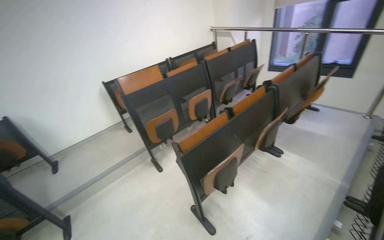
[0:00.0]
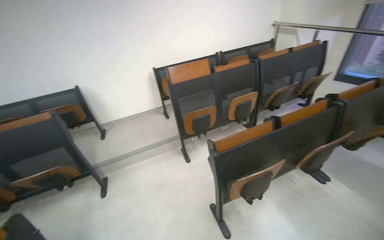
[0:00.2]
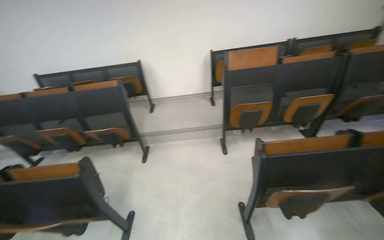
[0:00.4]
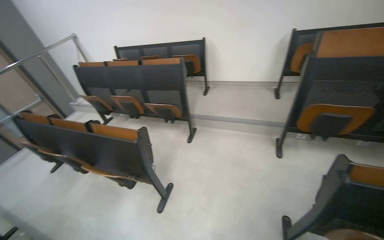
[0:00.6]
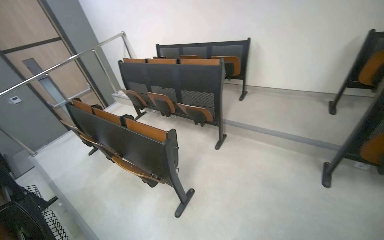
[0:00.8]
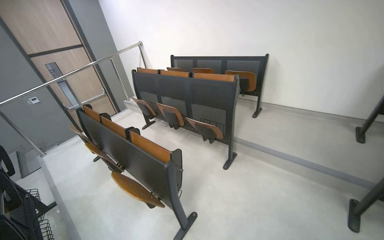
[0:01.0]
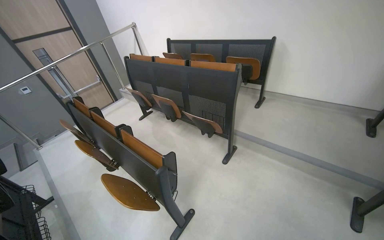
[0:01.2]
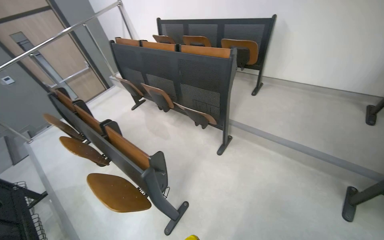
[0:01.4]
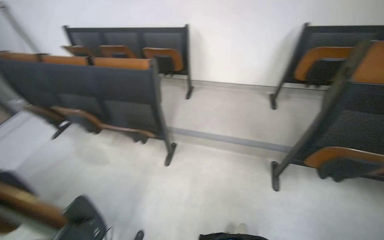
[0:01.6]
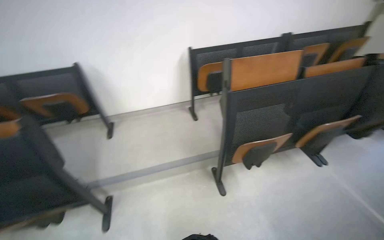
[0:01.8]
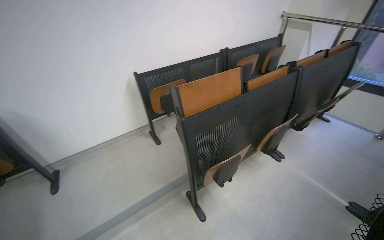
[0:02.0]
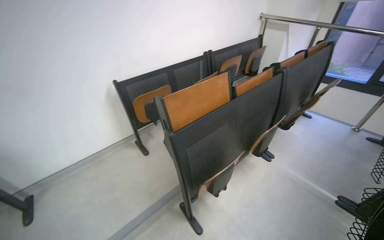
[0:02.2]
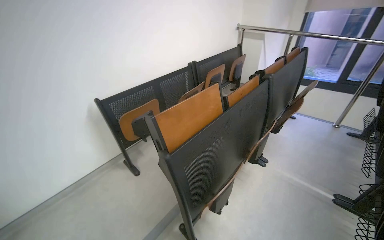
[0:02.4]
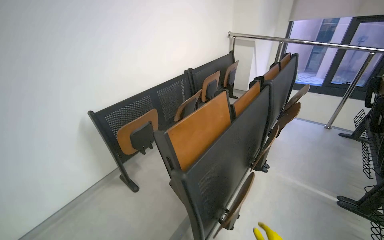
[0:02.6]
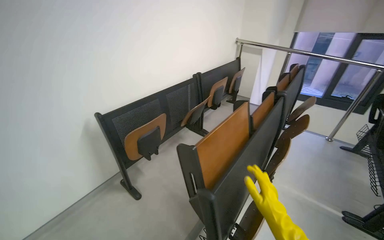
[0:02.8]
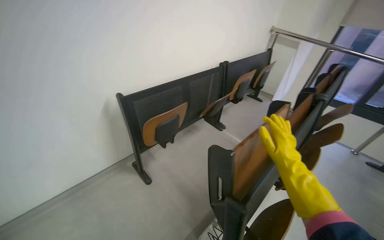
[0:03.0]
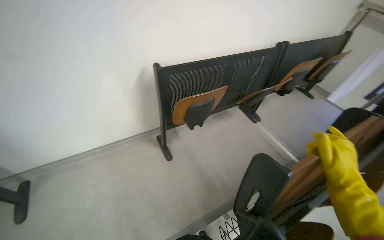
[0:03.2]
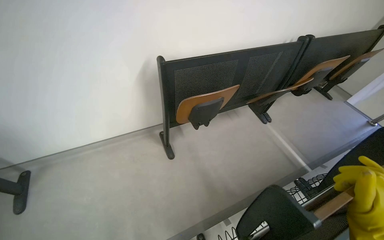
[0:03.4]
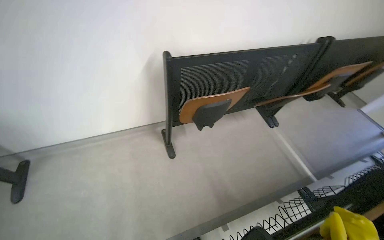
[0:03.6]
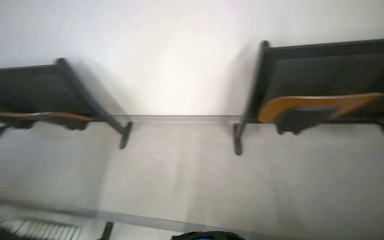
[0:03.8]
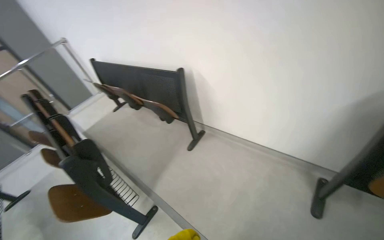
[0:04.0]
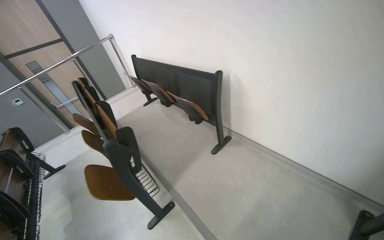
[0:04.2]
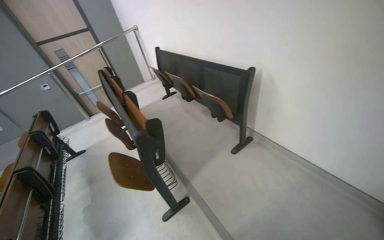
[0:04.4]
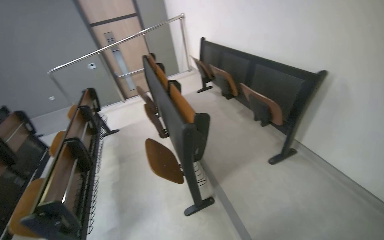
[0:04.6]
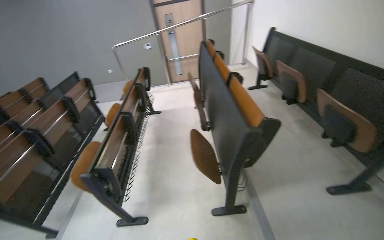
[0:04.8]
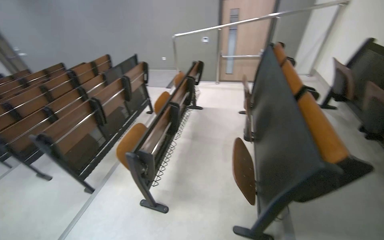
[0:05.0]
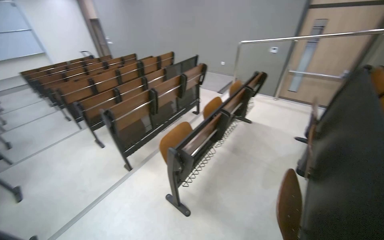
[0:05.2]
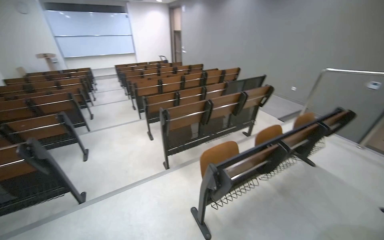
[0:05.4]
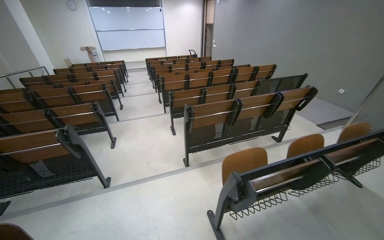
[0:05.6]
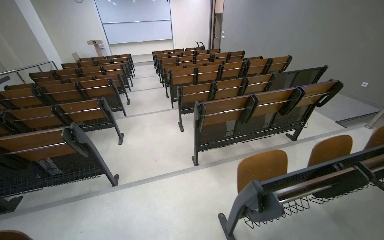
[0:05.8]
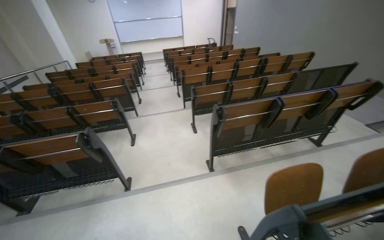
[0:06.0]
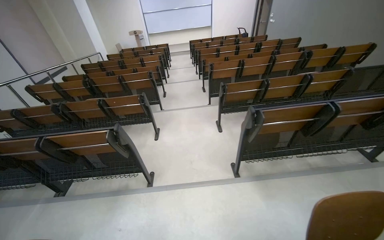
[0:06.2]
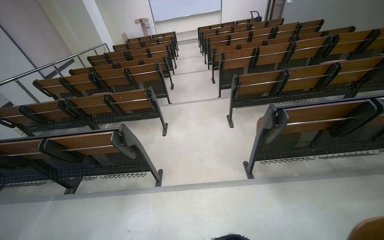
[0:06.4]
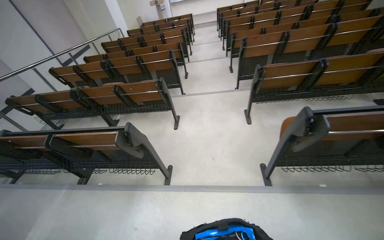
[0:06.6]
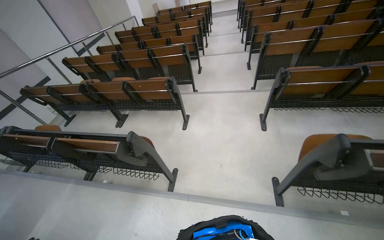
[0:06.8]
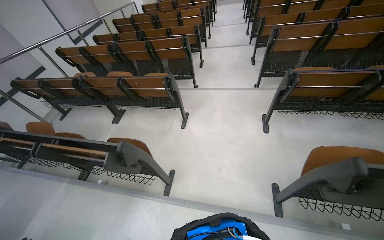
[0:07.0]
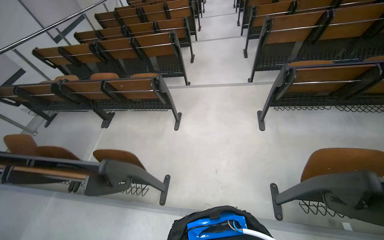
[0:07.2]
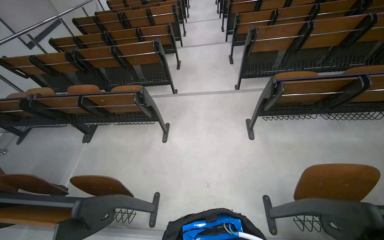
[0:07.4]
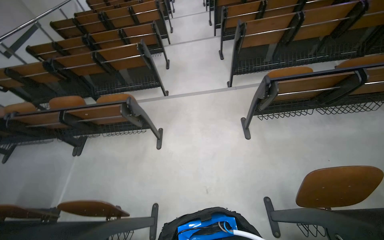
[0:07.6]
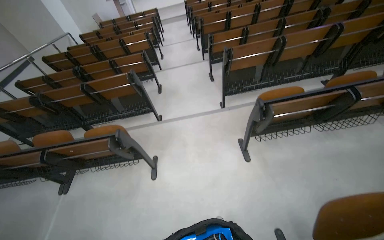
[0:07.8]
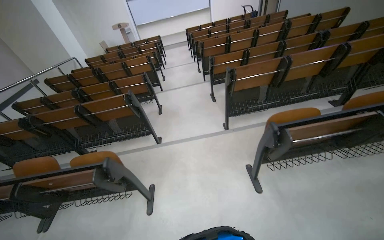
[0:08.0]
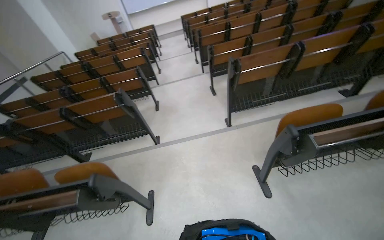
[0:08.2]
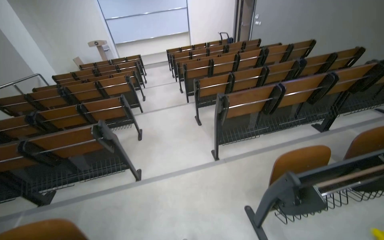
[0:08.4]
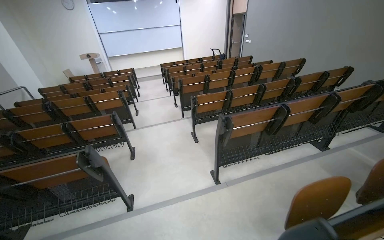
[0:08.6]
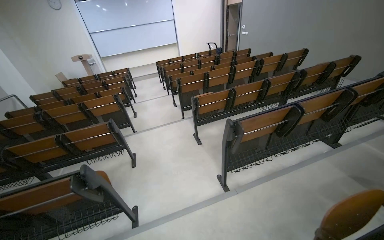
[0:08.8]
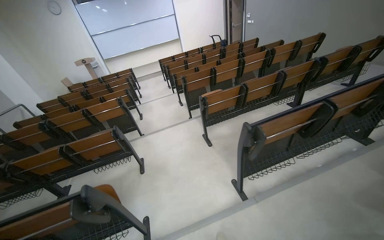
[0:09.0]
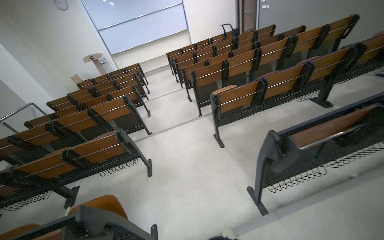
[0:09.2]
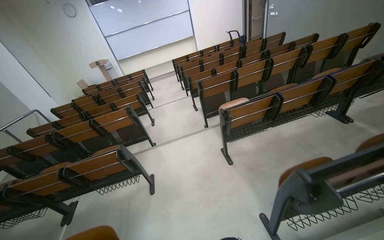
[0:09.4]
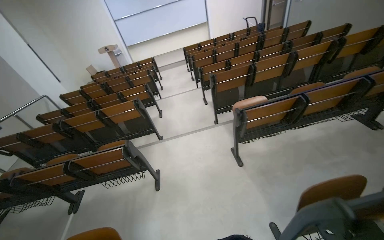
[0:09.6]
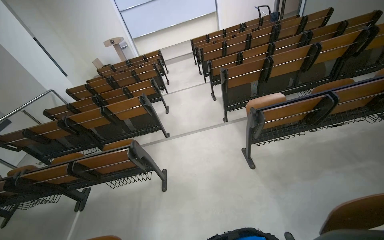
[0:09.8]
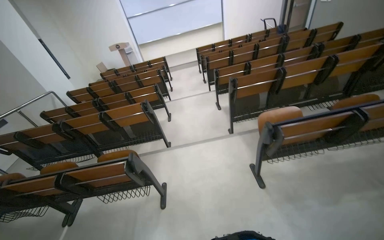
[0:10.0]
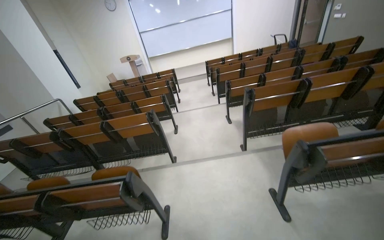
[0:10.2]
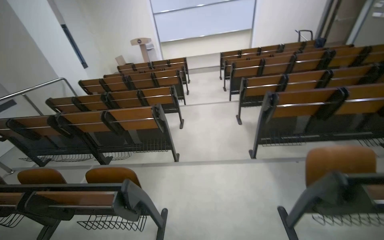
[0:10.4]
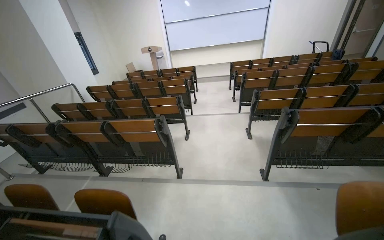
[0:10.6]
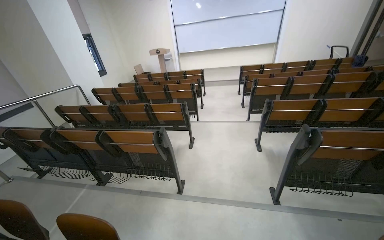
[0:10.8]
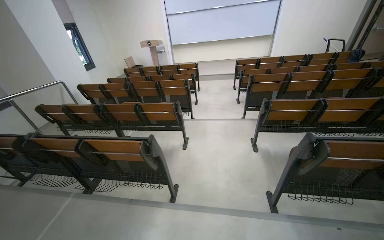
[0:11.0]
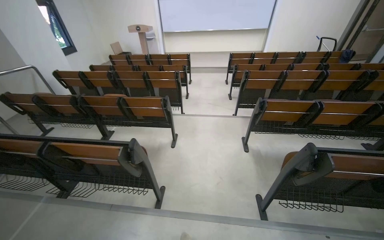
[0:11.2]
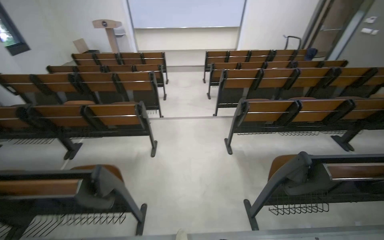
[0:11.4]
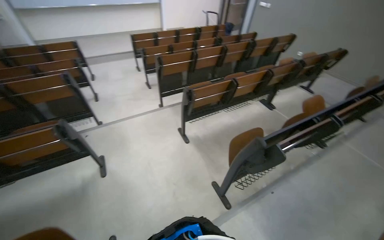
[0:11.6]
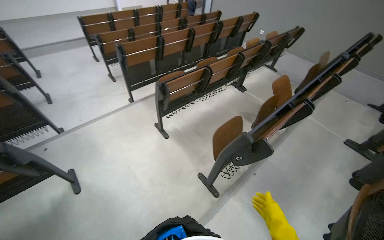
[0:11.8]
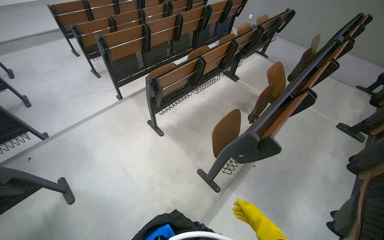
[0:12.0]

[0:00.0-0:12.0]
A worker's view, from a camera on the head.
Job: organizing items.
The whole recording: Folding up lecture hall desks. The worker folds up the desks of the lecture hall seats and picks up items from the floor.
0:00.0 to 0:01.6: The head travels roughly 70 cm. The wearer looks about 55 degrees further to the left. The camera pitches downward, by roughly 20 degrees.
0:01.6 to 0:03.0: The camera travels approximately 90 cm. The head turns to the right by roughly 60 degrees. The wearer looks roughly 15 degrees further upward.
0:03.0 to 0:04.4: The wearer looks some 100 degrees further to the left.
0:04.4 to 0:06.0: The wearer moves about 60 cm. The head rotates about 85 degrees to the left.
0:06.0 to 0:07.6: The head travels some 1 m. The view tips downward by approximately 20 degrees.
0:07.6 to 0:09.0: The camera is carried roughly 1 m. The wearer looks approximately 20 degrees further upward.
0:09.0 to 0:10.4: The camera is carried approximately 1 m. The wearer's head swings roughly 20 degrees to the left.
0:10.4 to 0:12.0: The head travels about 1.5 m. The wearer's head swings some 50 degrees to the right. The wearer looks some 20 degrees further downward.

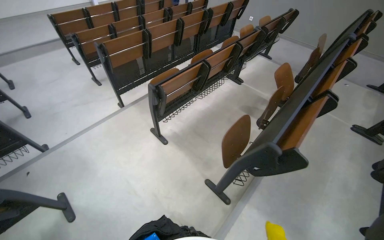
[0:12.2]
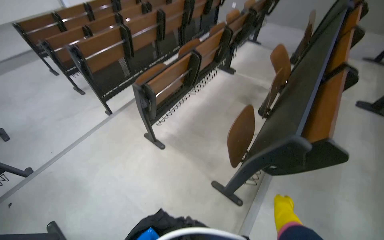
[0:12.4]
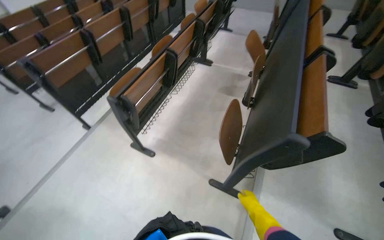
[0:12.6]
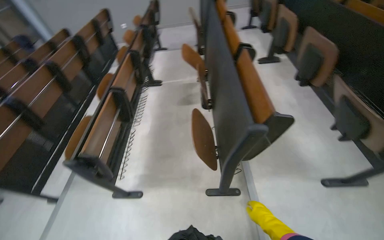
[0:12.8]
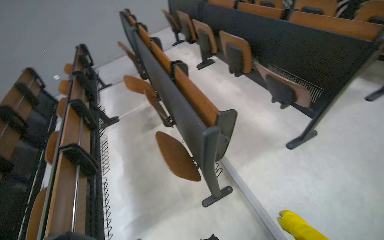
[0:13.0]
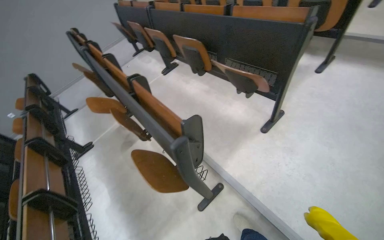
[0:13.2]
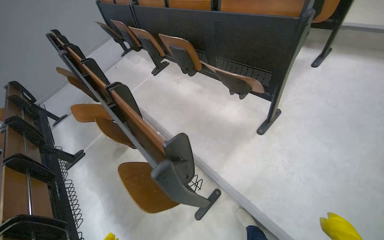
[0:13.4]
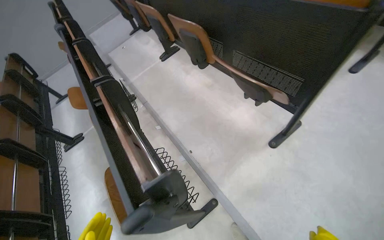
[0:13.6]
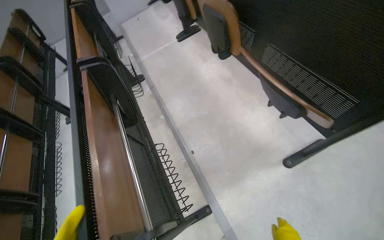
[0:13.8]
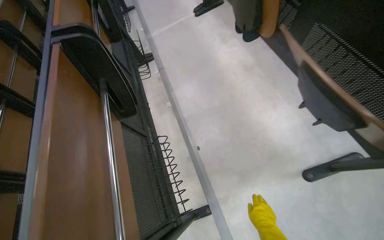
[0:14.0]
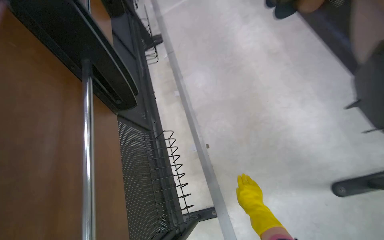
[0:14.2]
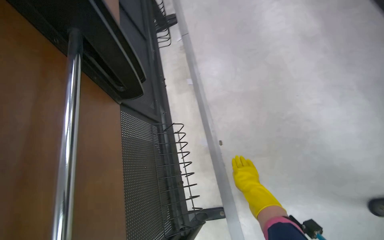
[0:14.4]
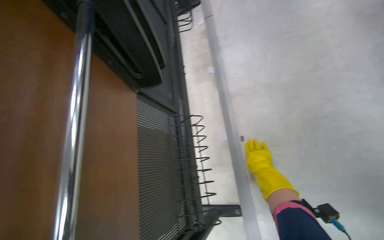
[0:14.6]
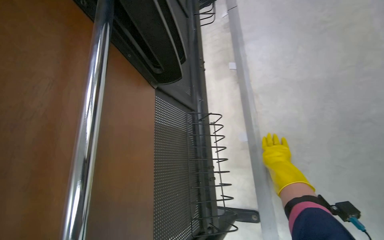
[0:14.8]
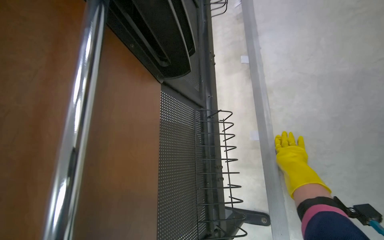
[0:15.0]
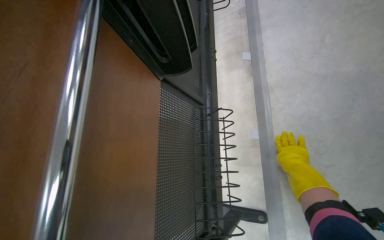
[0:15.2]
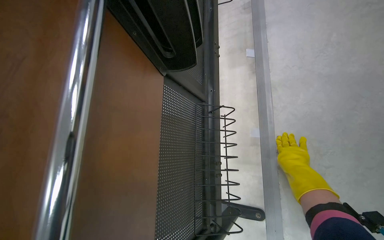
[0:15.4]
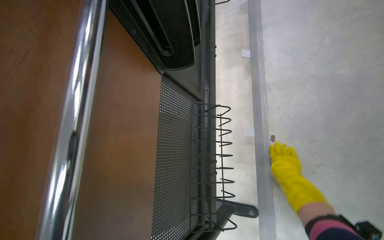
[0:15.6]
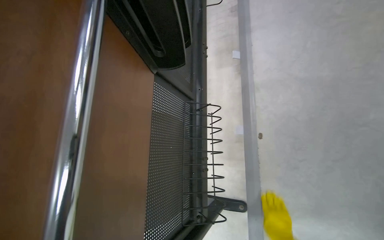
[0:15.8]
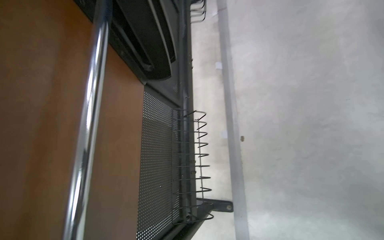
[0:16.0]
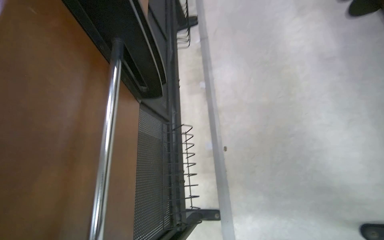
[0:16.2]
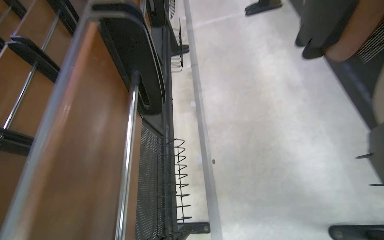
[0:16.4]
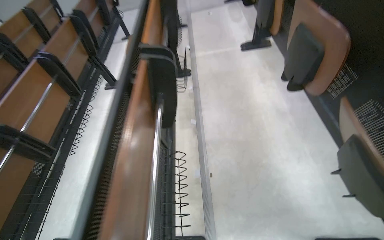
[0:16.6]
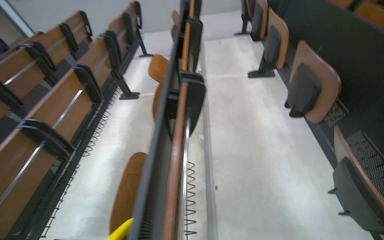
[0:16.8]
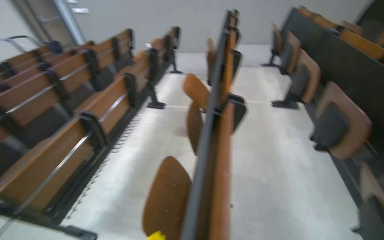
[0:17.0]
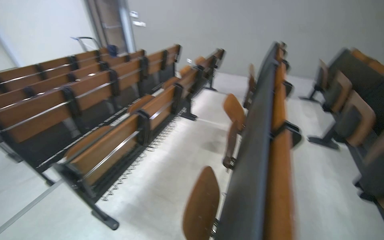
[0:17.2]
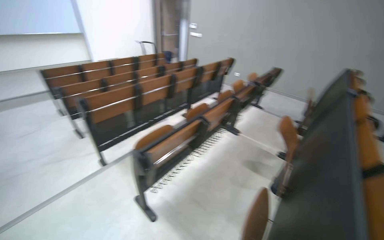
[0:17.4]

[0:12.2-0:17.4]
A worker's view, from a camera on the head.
Job: organizing items.
The whole recording: Folding up lecture hall desks. The worker folds up the desks of the lecture hall seats and picks up items from the floor.
0:12.2 to 0:14.0: The wearer moves roughly 80 cm. The head rotates roughly 65 degrees to the right.
0:14.0 to 0:15.6: The wearer's head swings about 25 degrees to the left. The camera pitches downward, by approximately 20 degrees.
0:15.6 to 0:17.4: The head travels about 1 m. The wearer looks roughly 45 degrees further upward. Everything in view rotates approximately 40 degrees clockwise.

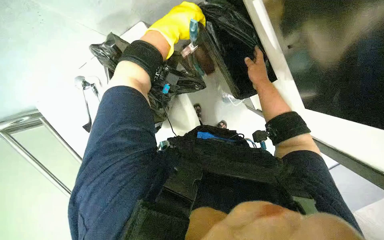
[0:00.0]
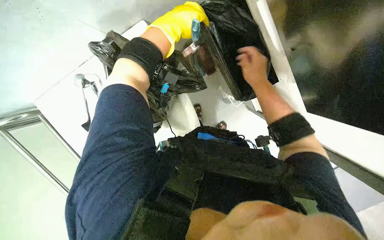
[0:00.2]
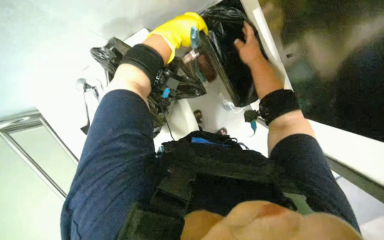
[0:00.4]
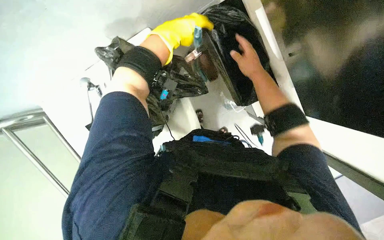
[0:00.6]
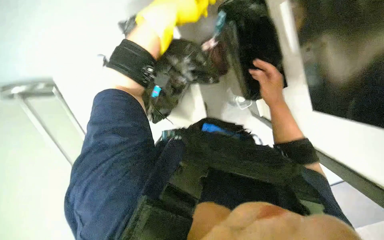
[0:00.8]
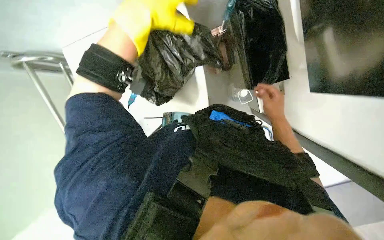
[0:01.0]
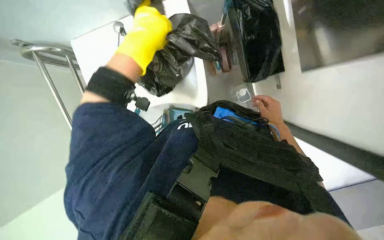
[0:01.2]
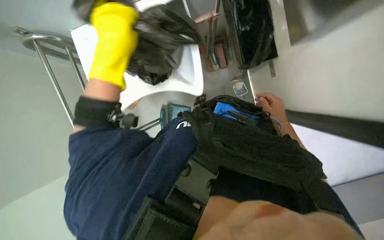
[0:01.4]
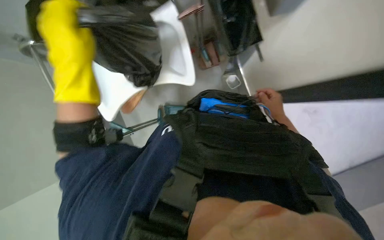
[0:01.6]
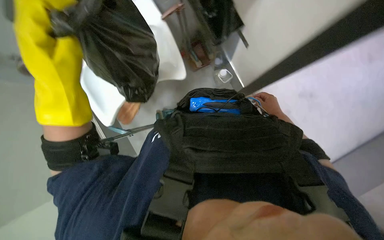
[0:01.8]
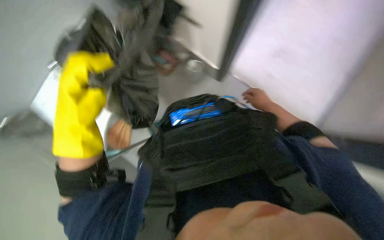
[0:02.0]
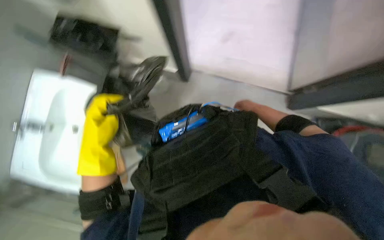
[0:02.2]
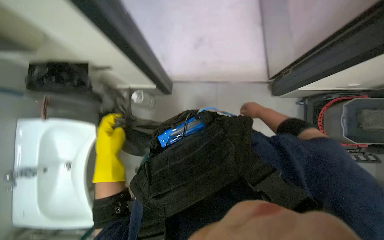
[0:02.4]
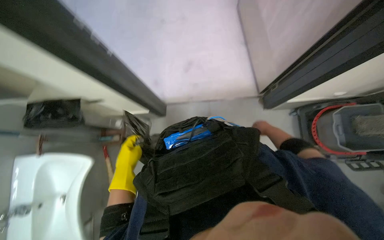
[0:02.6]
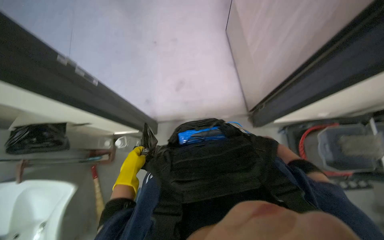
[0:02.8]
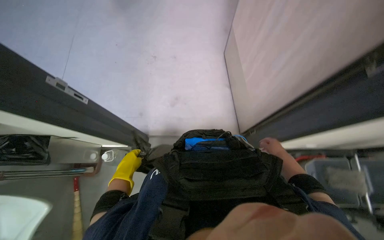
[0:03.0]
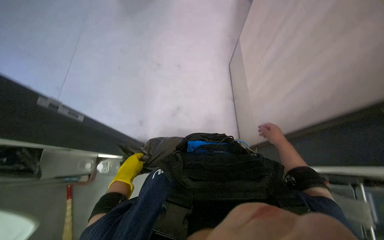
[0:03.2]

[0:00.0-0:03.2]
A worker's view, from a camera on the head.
Job: managing trash.
The whole recording: Transporting collected trash. The worker walks while carrying a trash bag filled with collected debris.
0:00.0 to 0:01.6: The right hand travels down the picture by about 25 cm; the left hand heads to the left and down the picture, covering approximately 35 cm.
0:01.6 to 0:03.2: The head rotates roughly 25 degrees to the right. The view tilts approximately 20 degrees upward. The left hand is displaced farther from the camera by roughly 20 cm.
